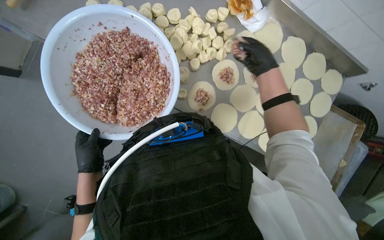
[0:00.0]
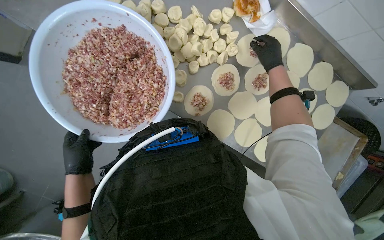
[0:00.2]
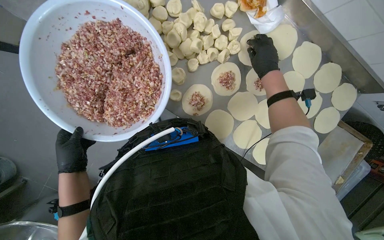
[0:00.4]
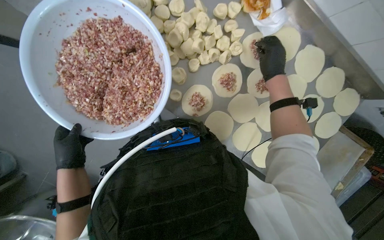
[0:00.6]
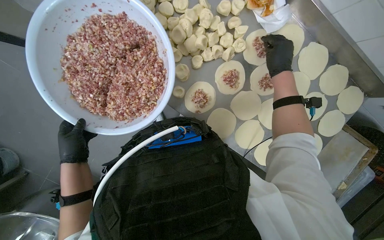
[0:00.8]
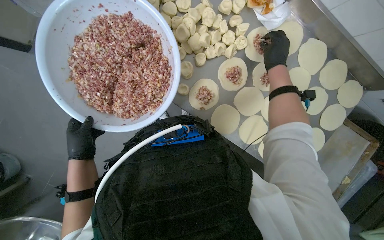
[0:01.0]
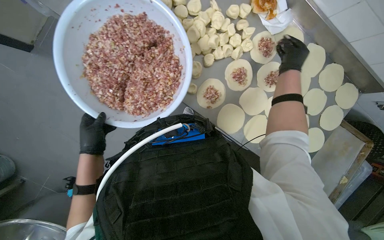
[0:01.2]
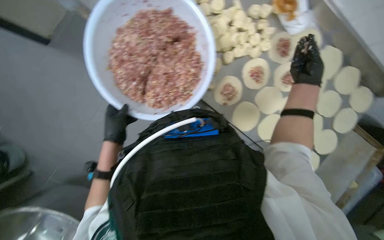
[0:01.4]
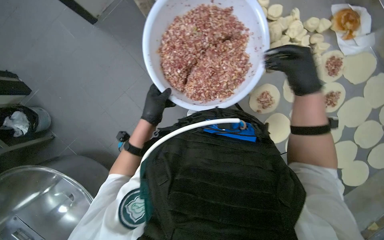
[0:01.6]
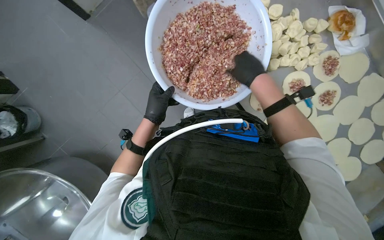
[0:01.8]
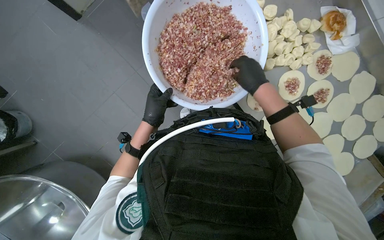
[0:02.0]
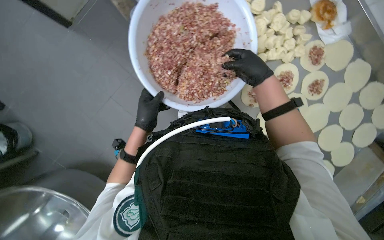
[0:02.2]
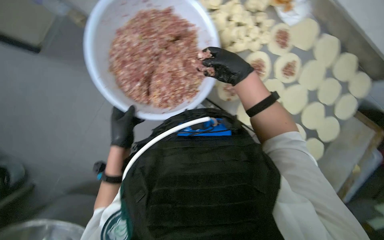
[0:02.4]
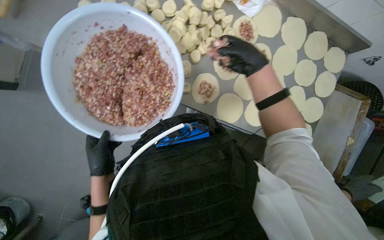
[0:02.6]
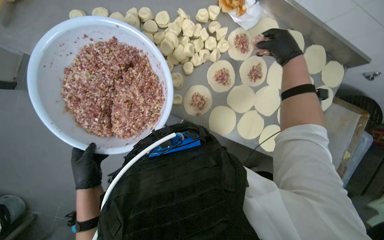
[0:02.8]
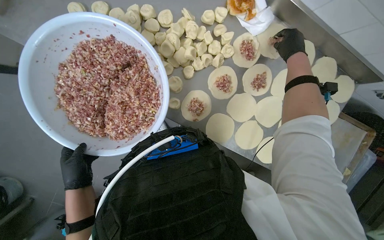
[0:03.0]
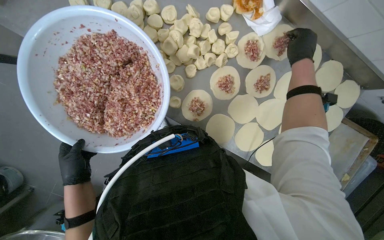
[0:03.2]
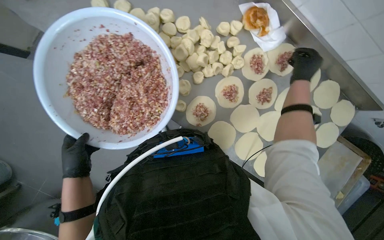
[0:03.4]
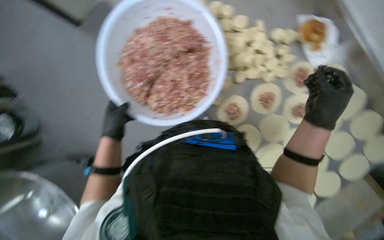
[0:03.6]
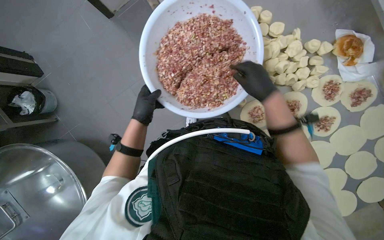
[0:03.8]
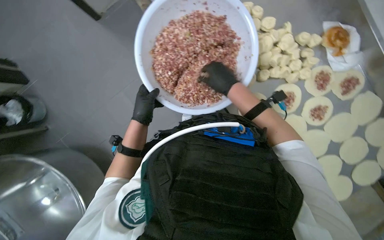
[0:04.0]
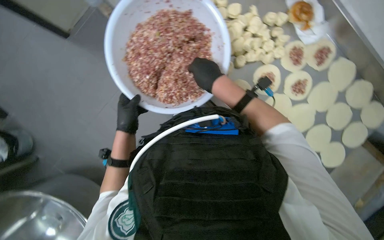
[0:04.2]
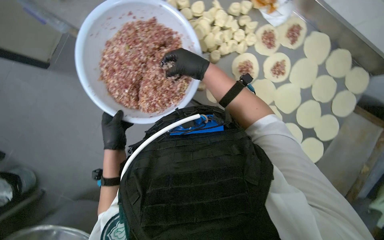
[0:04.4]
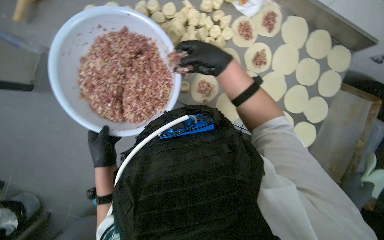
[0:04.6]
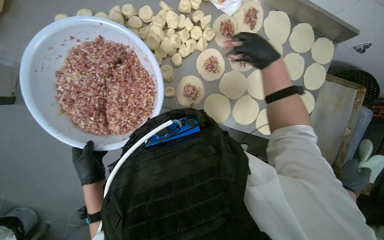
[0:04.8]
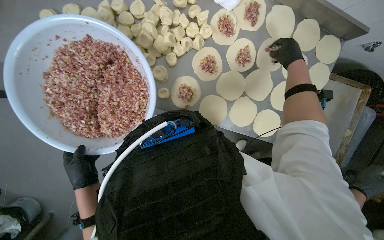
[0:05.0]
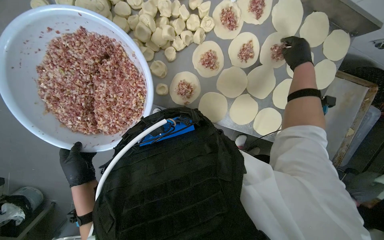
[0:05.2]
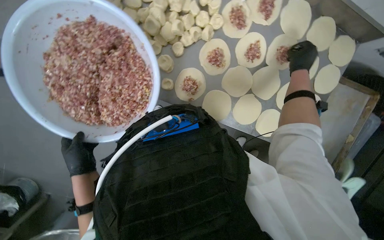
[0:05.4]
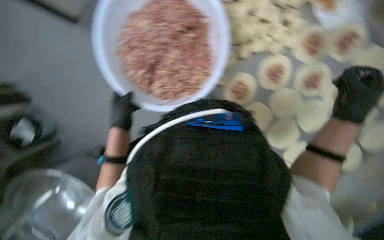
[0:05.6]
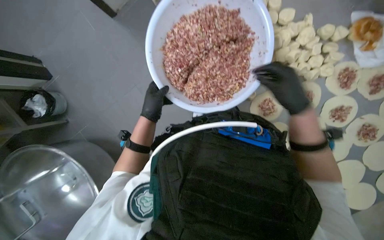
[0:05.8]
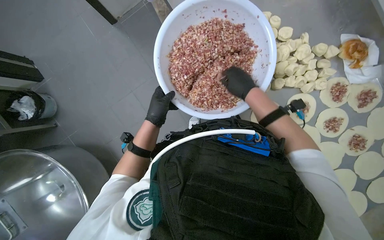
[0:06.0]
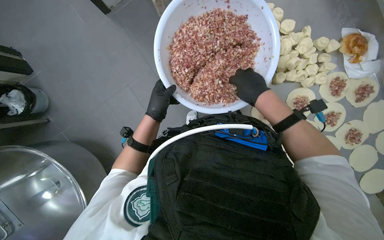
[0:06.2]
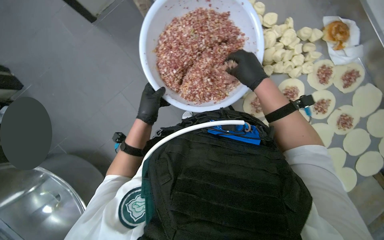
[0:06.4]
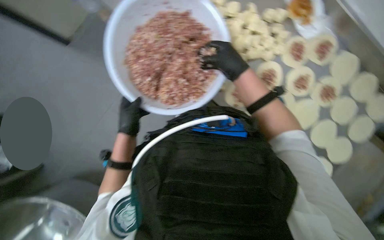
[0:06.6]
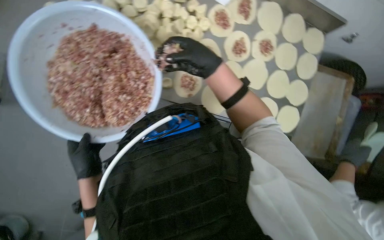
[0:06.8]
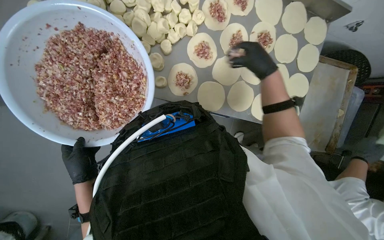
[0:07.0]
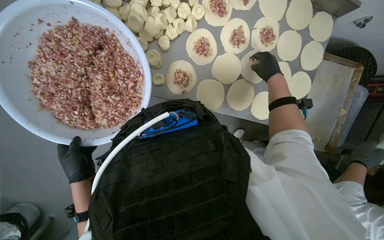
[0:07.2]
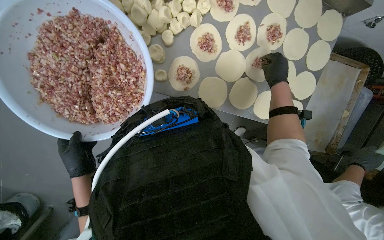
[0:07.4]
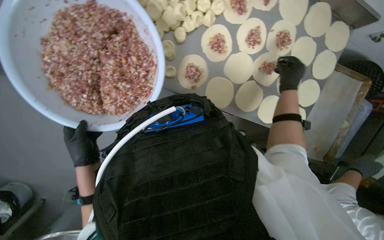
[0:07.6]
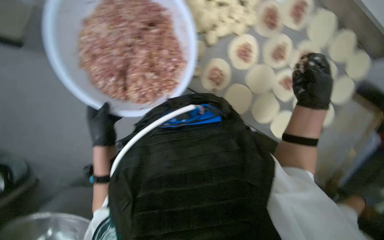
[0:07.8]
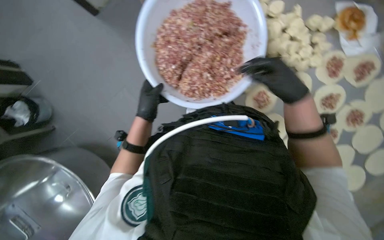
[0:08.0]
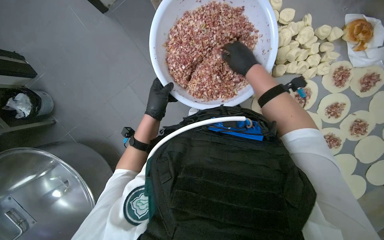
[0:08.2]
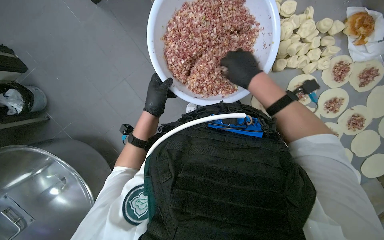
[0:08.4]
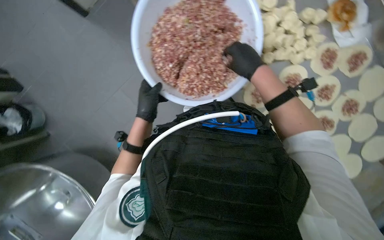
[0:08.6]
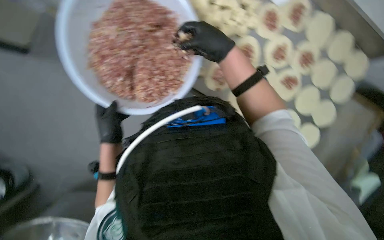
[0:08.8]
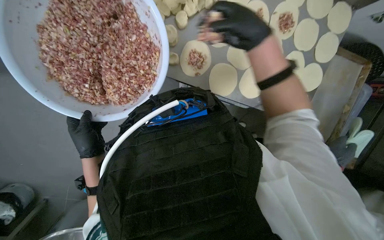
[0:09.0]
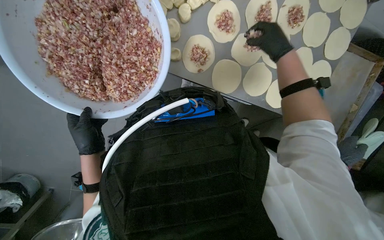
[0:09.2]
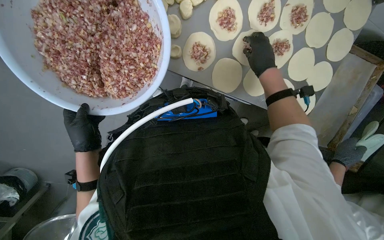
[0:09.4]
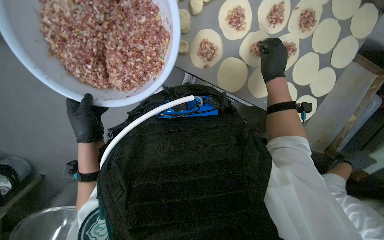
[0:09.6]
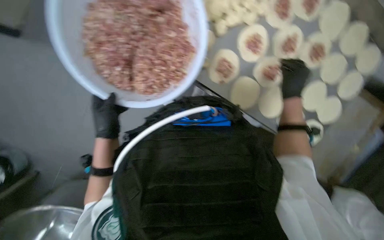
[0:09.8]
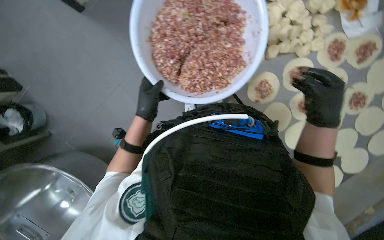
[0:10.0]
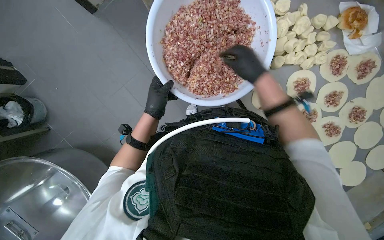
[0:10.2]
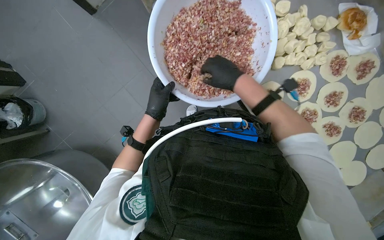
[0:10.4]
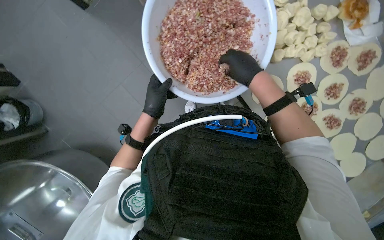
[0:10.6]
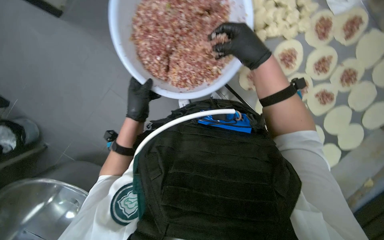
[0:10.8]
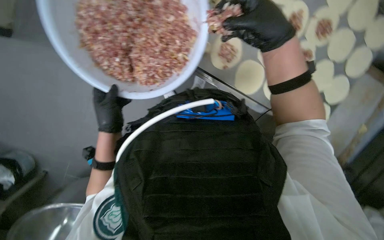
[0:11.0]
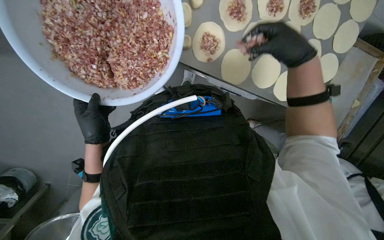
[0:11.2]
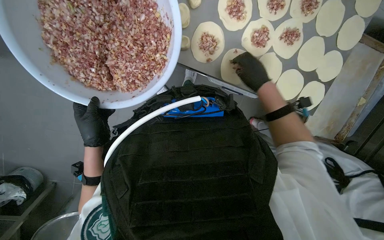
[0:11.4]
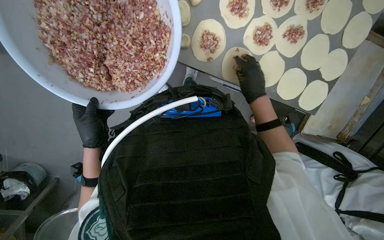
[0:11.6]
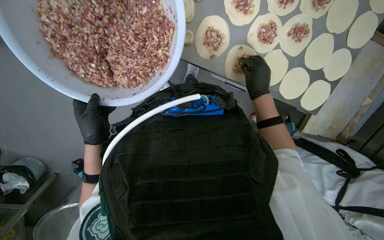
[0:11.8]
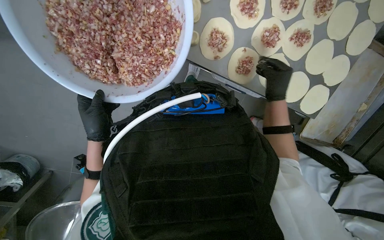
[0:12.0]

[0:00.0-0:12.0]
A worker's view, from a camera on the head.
Job: preparing food.
The whole recording: Adding meat filling to dough circles. The worker scoops meat filling from a bowl and places it onto the flattened dough circles.
0:01.6 to 0:03.0: The right hand goes to the left and returns, about 5 cm each way.
0:04.4 to 0:06.0: Everything in view rotates approximately 30 degrees clockwise.
0:06.0 to 0:07.6: The scene turns some 35 degrees counterclockwise in the picture.
0:09.0 to 0:10.4: The scene turns some 35 degrees clockwise in the picture.
0:10.4 to 0:12.0: The camera pitches downward, by roughly 15 degrees. The scene rotates counterclockwise by some 30 degrees.

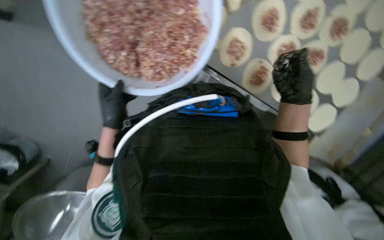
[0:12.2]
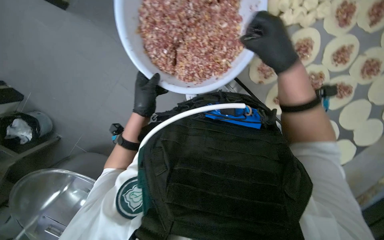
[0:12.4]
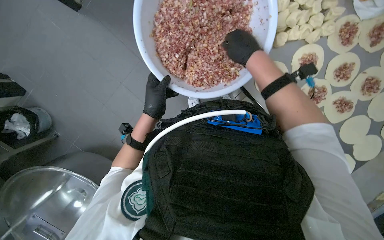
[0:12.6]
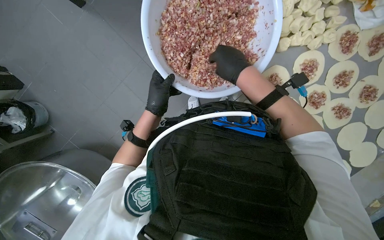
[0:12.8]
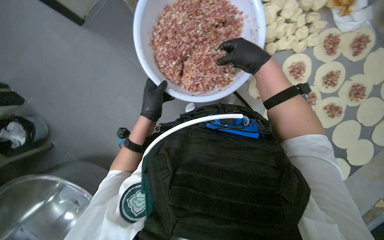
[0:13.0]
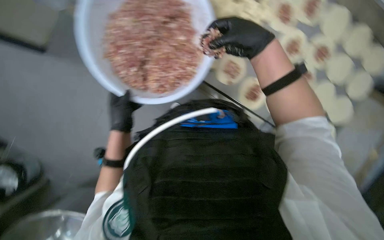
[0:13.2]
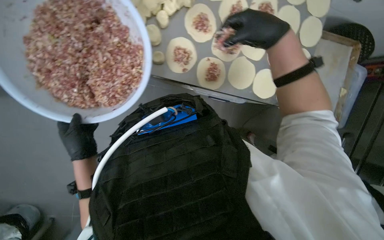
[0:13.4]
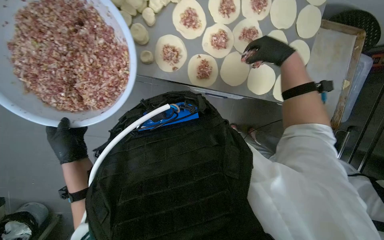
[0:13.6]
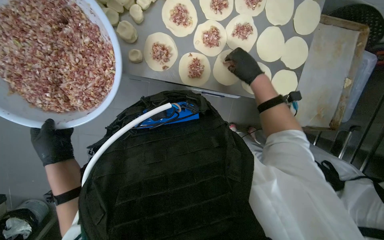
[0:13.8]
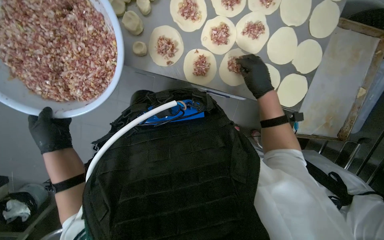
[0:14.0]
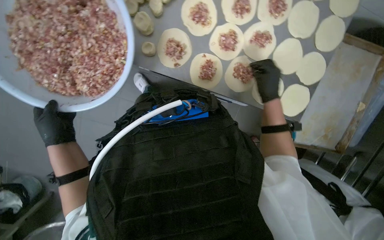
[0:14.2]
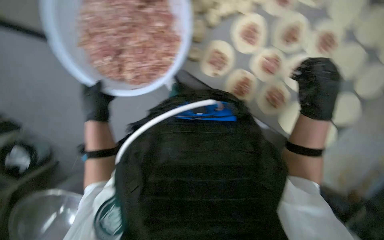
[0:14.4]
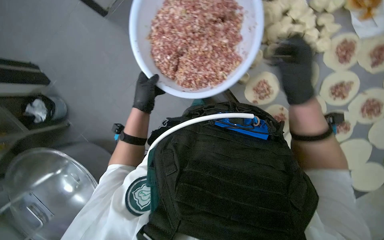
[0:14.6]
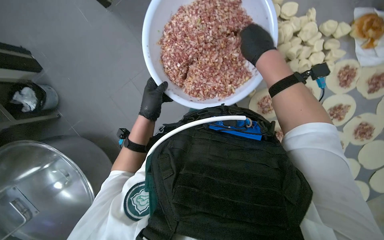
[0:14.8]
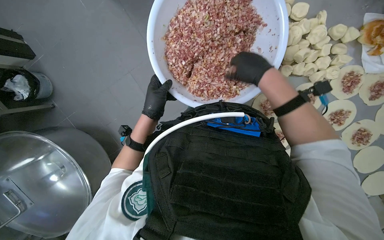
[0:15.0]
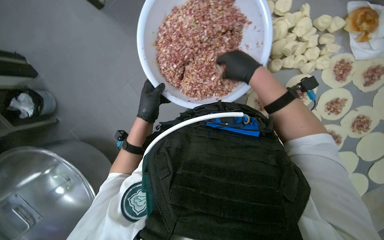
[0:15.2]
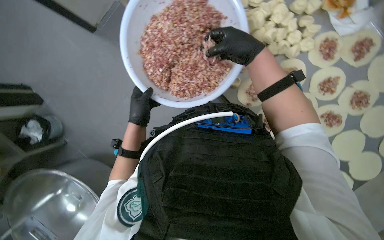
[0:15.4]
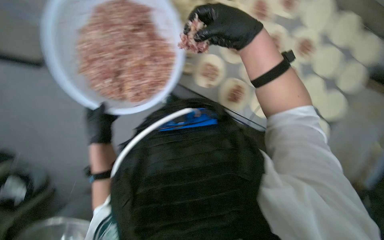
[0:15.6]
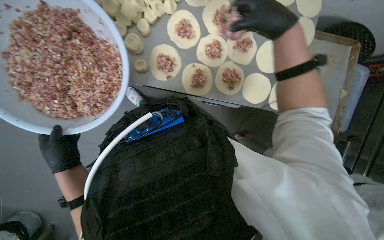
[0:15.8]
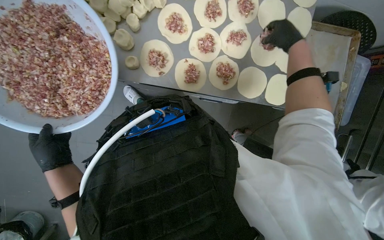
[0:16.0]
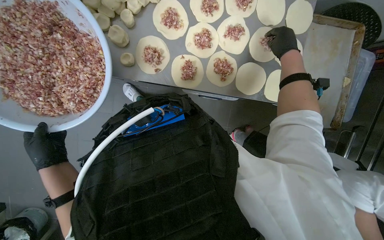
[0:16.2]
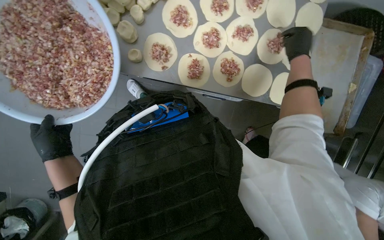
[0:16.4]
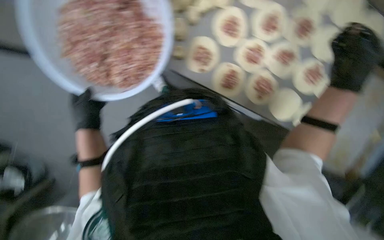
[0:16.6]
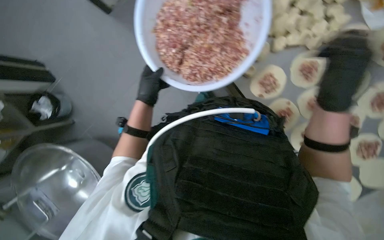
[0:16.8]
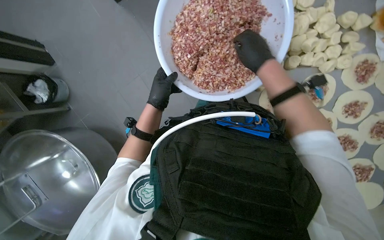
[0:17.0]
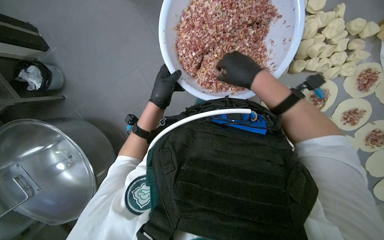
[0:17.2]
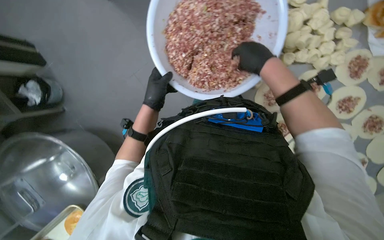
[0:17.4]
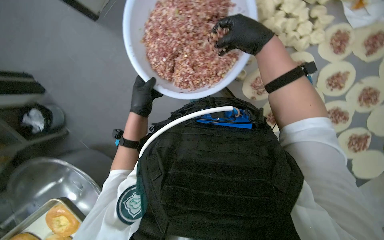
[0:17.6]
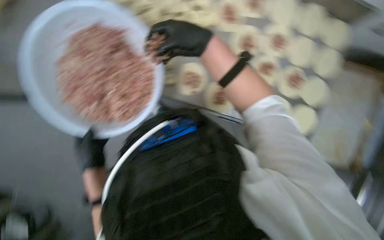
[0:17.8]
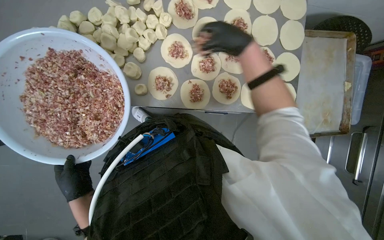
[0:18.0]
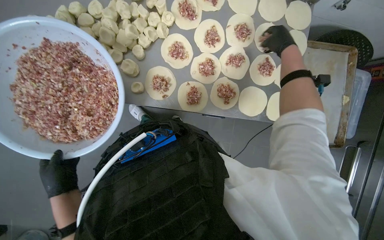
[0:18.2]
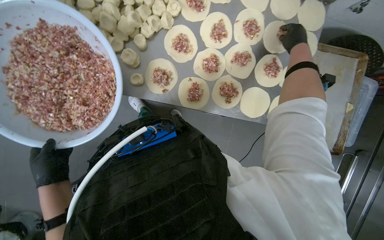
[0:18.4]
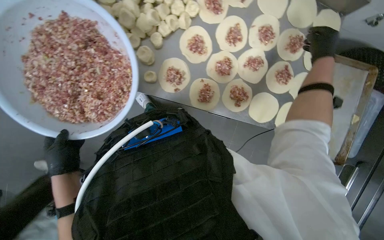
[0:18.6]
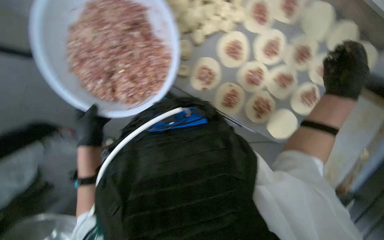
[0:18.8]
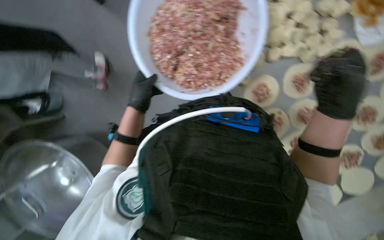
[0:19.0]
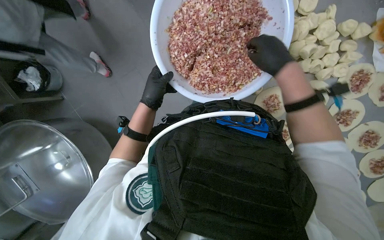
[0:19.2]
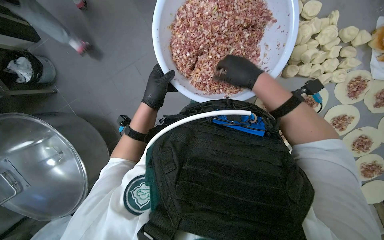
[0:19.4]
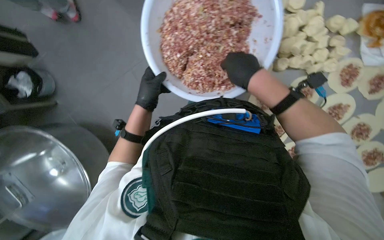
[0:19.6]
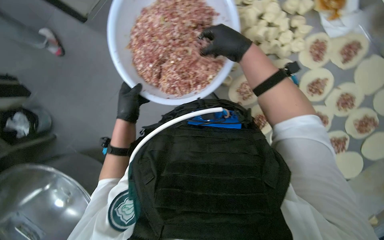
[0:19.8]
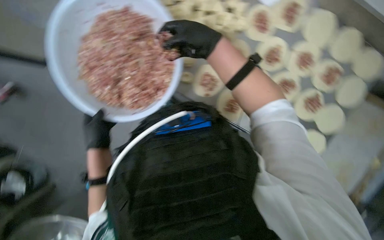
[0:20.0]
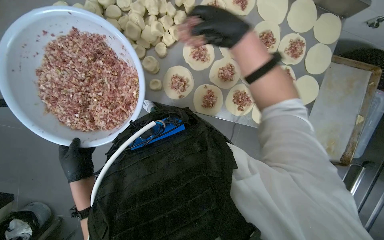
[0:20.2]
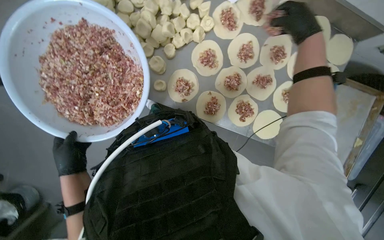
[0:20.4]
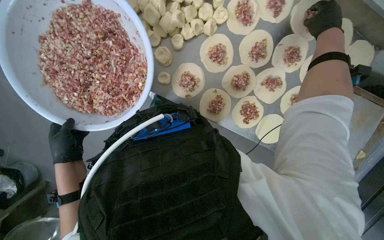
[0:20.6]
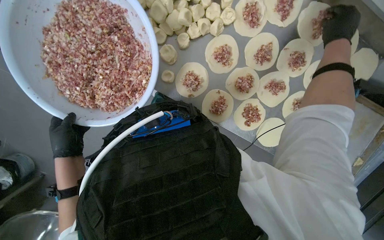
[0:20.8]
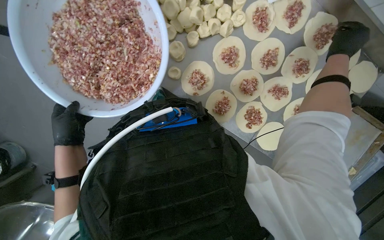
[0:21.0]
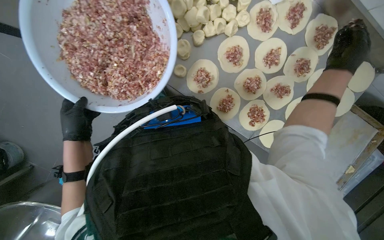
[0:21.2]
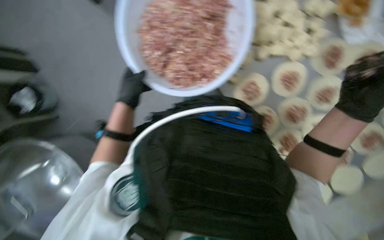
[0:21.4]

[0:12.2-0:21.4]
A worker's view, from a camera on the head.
Job: preparing food.
The whole recording: Adding meat filling to dough circles. The worker scoops meat filling from a bowl and places it onto the flattened dough circles.
0:13.8 to 0:15.2: Everything in view rotates roughly 45 degrees clockwise.
0:16.8 to 0:18.4: The wearer's head swings some 45 degrees to the right.
0:18.4 to 0:19.8: The scene turns about 35 degrees clockwise in the picture.
